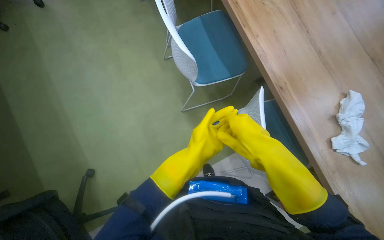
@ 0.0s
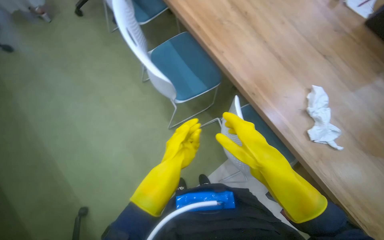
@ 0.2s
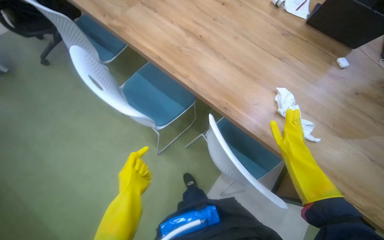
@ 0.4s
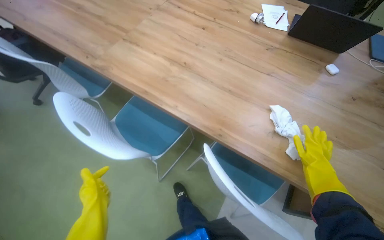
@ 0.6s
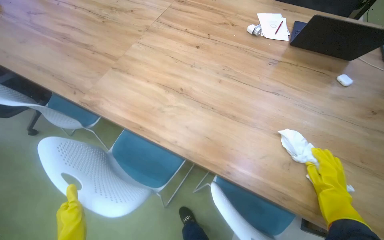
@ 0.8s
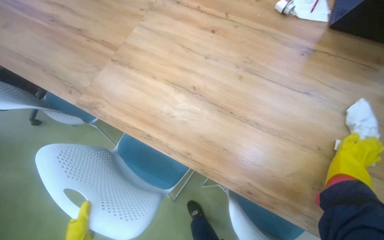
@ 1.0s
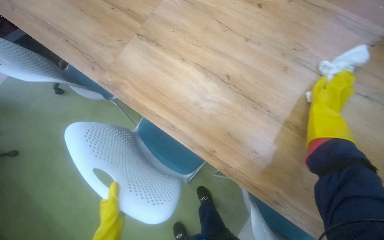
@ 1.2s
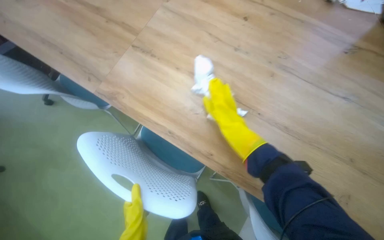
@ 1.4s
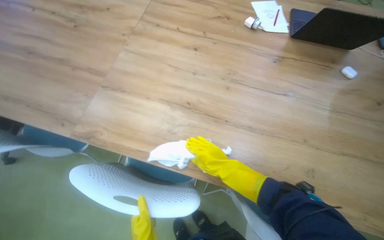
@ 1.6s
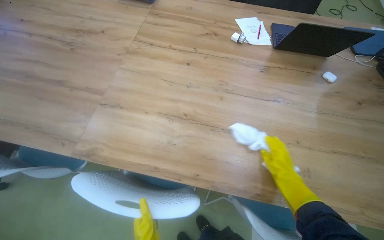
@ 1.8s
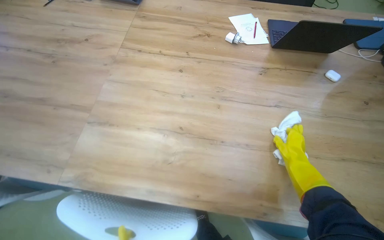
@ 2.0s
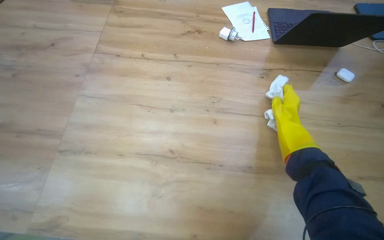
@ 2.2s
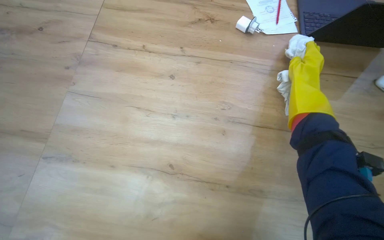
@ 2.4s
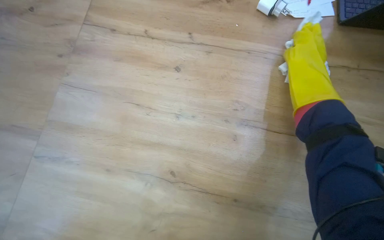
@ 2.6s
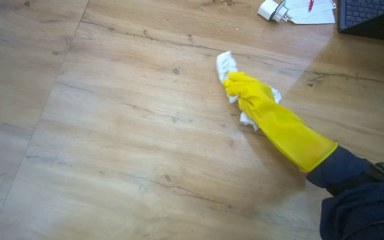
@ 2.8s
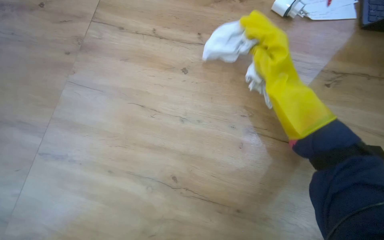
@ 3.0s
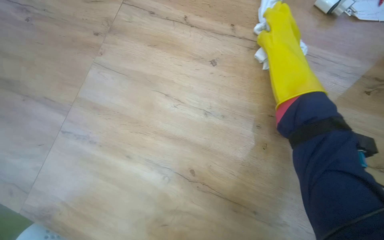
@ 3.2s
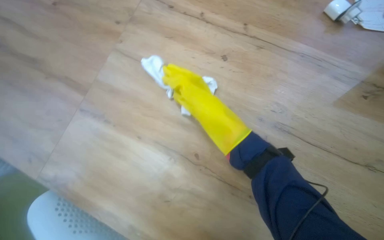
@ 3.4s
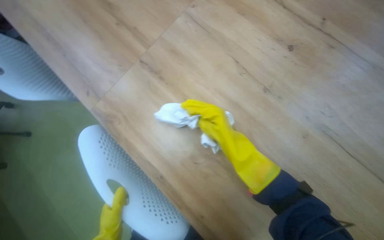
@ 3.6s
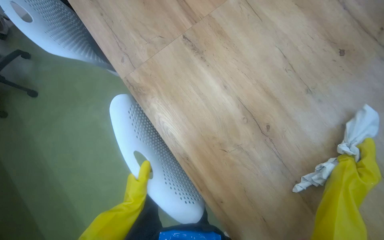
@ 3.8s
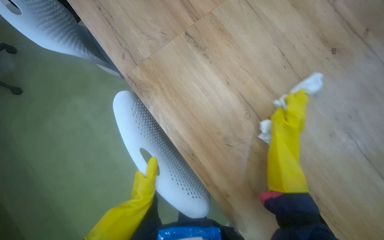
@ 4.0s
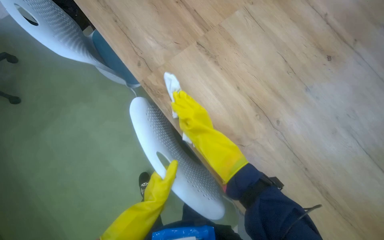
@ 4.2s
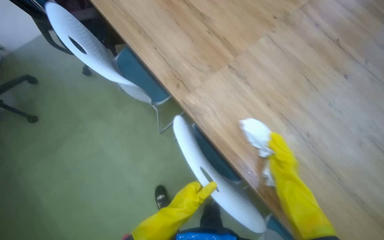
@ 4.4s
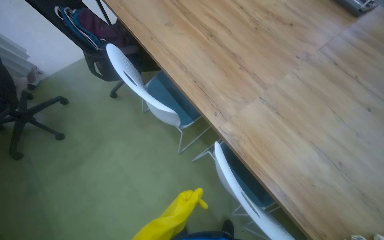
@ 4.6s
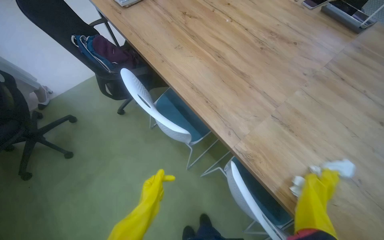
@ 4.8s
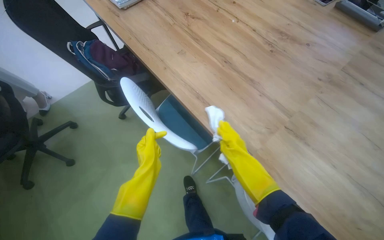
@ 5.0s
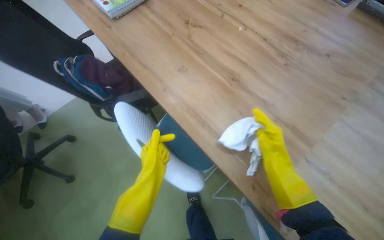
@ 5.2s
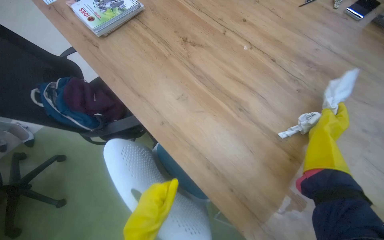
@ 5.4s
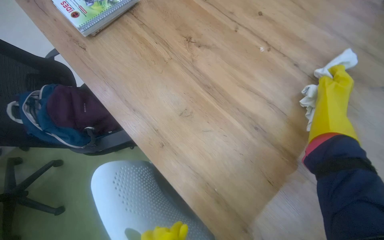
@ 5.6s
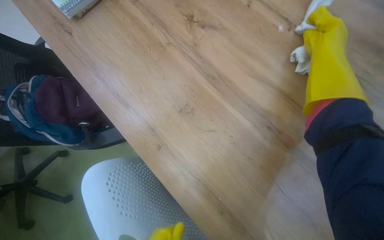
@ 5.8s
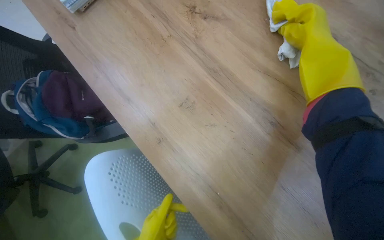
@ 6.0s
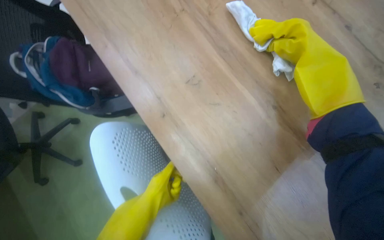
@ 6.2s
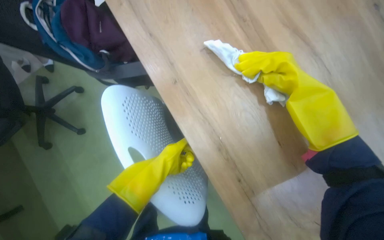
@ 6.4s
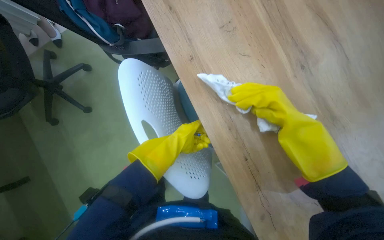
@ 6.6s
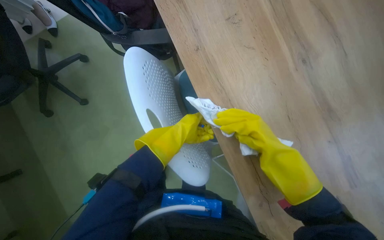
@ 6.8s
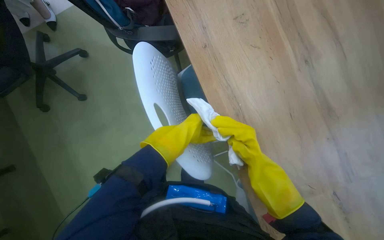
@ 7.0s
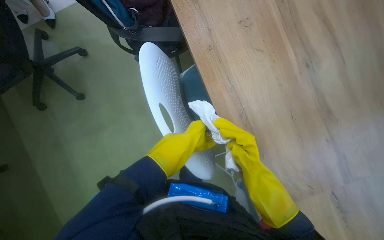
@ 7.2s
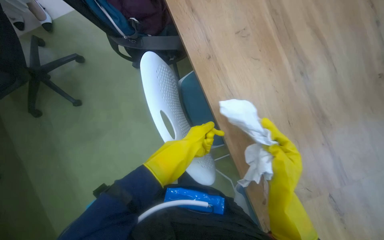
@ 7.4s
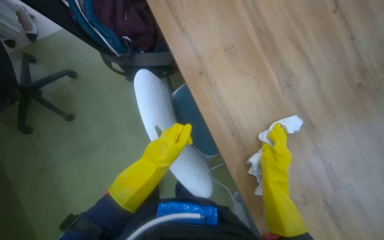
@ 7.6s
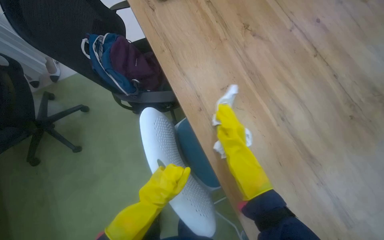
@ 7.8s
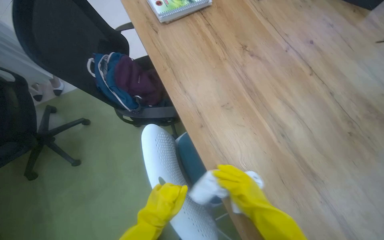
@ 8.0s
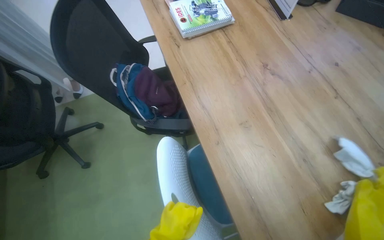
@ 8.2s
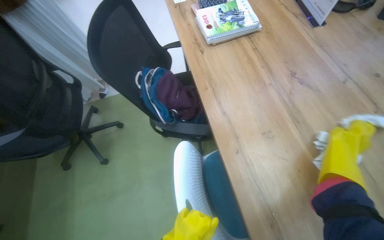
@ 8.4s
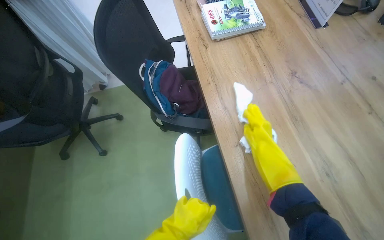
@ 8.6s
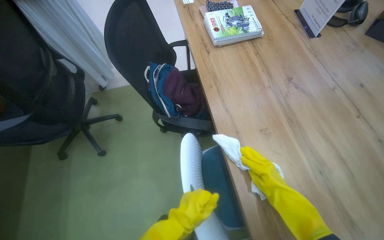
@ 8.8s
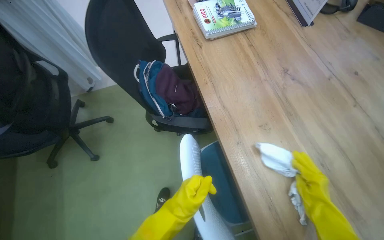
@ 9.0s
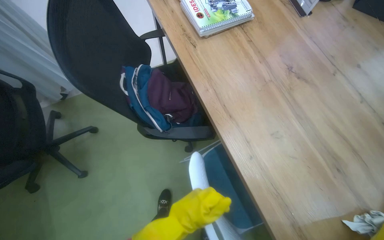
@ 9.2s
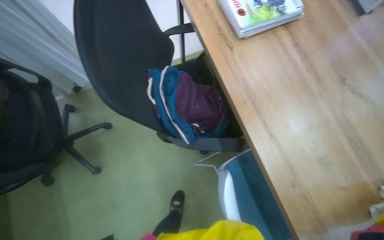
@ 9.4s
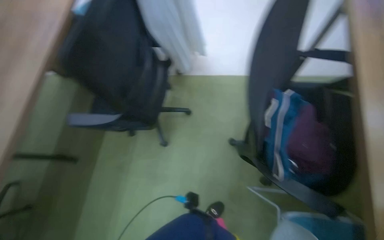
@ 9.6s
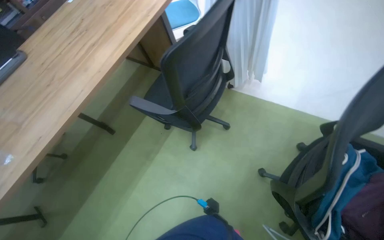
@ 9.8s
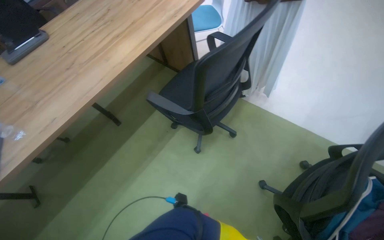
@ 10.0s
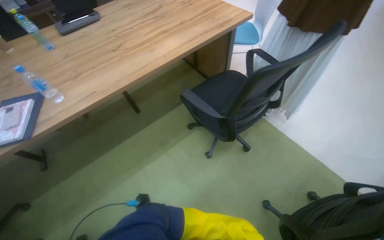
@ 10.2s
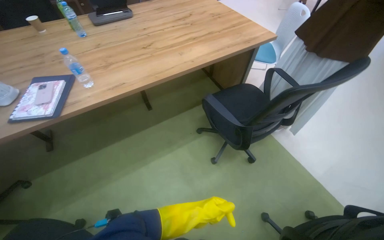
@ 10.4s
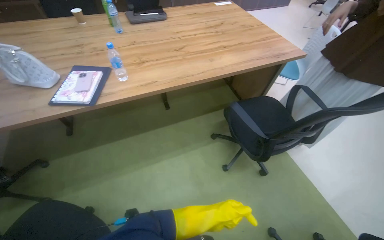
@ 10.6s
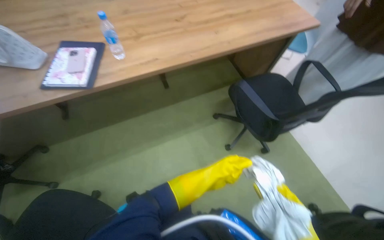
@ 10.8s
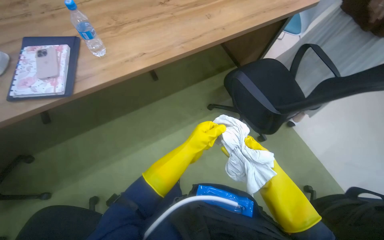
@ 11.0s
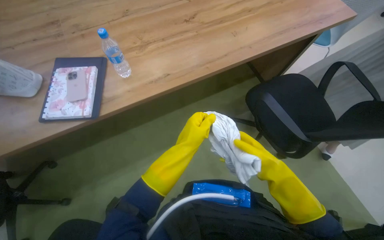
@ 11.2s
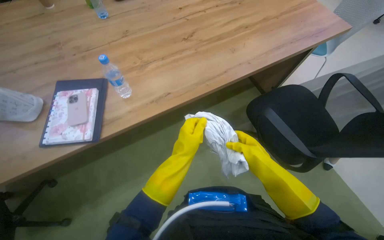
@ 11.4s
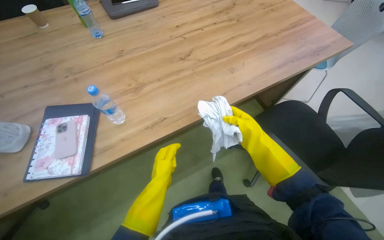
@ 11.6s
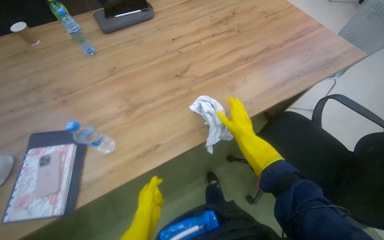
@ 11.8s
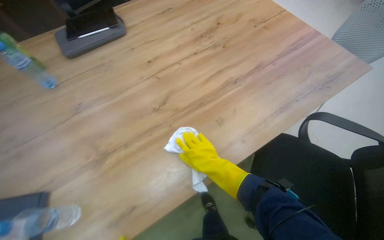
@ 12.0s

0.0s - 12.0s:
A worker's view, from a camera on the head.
Job: wiping surfaces.
The whole recording: Cleaning table surface. The worker wipes the table surface with a cloth, moving items and adjusting the cloth as needed.
0.0s - 1.6s: The camera is carried some 50 cm. The scene turns roughly 45 degrees counterclockwise in the picture.
1.6s - 3.0s: The right hand moves up the picture, about 50 cm.
3.0s - 4.4s: The head travels some 50 cm. Everything in view rotates approximately 35 degrees clockwise.
4.4s - 6.0s: The camera travels approximately 60 cm.
6.0s - 7.6s: The right hand shifts roughly 50 cm down the picture and to the left.
7.6s - 9.0s: The wearer looks roughly 20 degrees further upward.
9.0s - 10.4s: The camera travels approximately 50 cm. The scene turns some 50 degrees clockwise in the picture.
10.4s - 12.0s: The wearer moves some 80 cm.

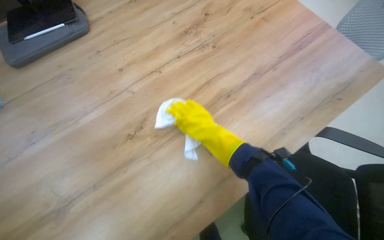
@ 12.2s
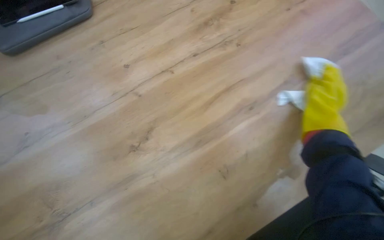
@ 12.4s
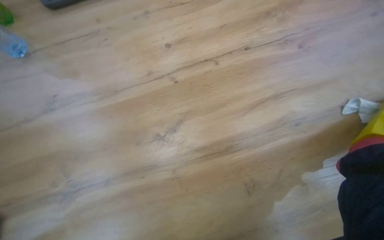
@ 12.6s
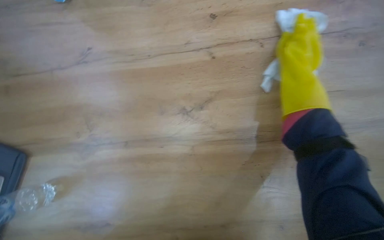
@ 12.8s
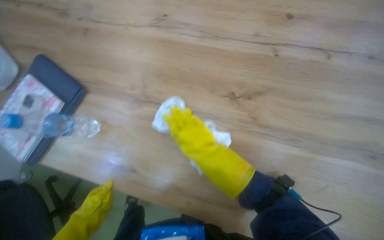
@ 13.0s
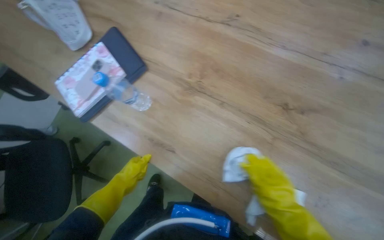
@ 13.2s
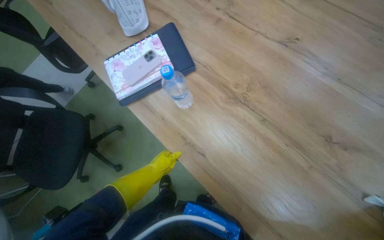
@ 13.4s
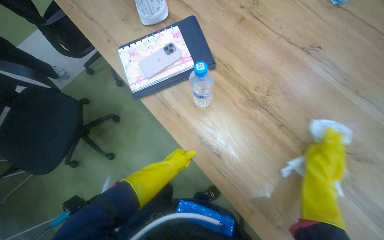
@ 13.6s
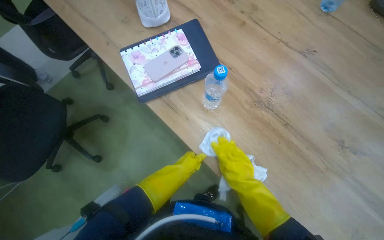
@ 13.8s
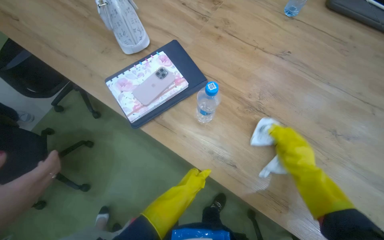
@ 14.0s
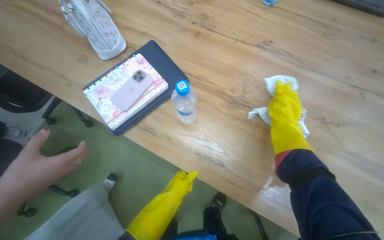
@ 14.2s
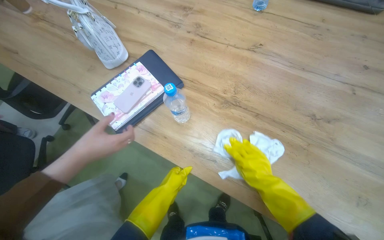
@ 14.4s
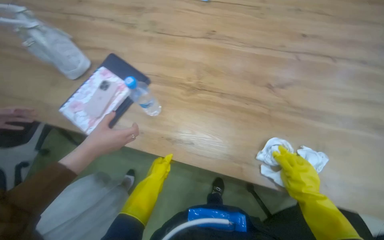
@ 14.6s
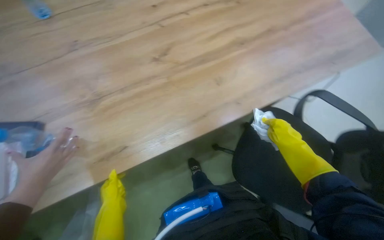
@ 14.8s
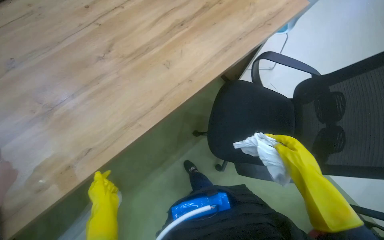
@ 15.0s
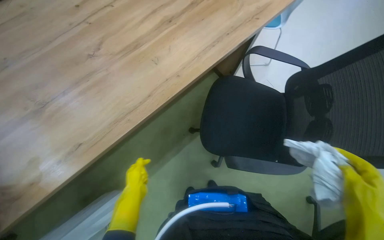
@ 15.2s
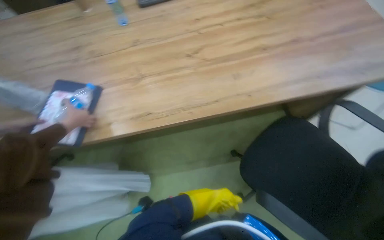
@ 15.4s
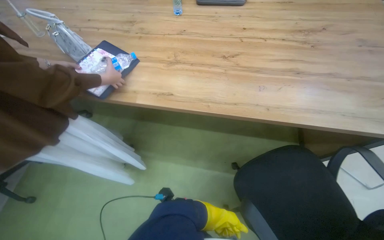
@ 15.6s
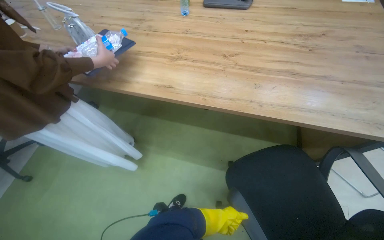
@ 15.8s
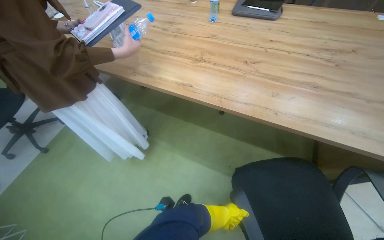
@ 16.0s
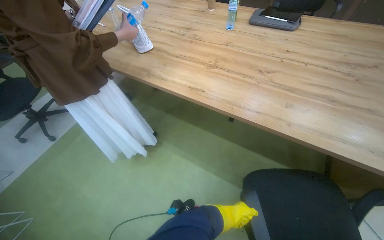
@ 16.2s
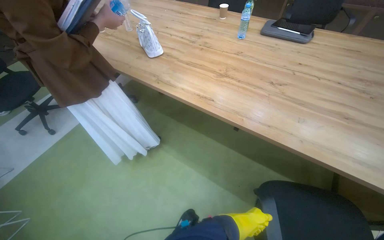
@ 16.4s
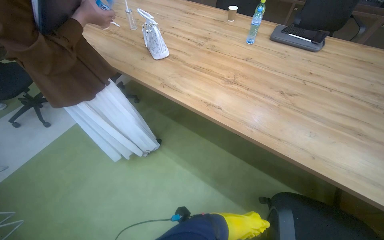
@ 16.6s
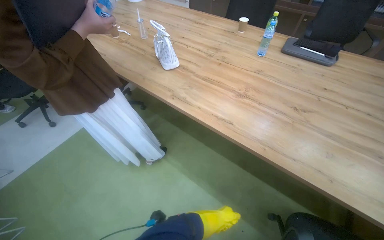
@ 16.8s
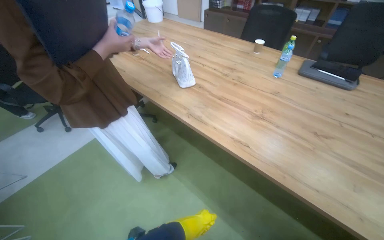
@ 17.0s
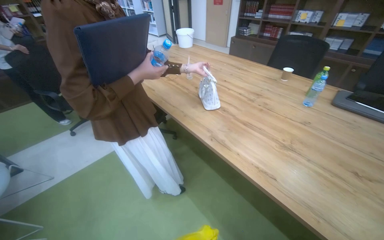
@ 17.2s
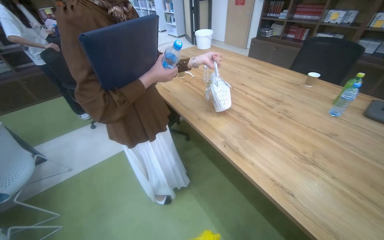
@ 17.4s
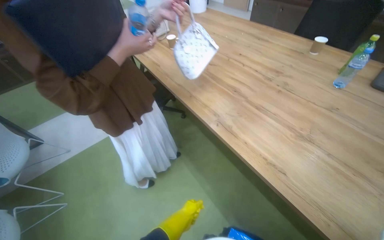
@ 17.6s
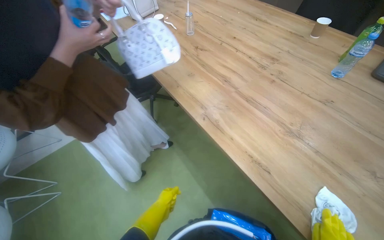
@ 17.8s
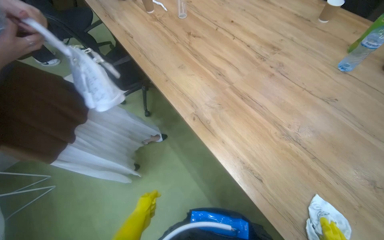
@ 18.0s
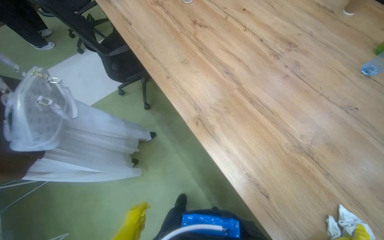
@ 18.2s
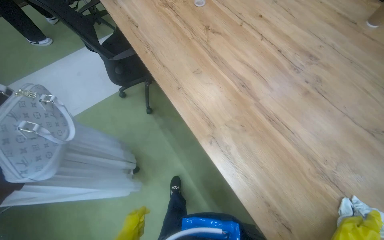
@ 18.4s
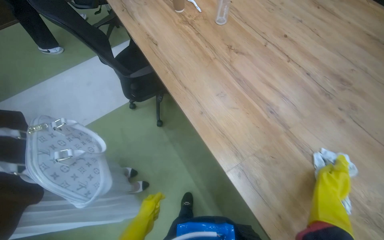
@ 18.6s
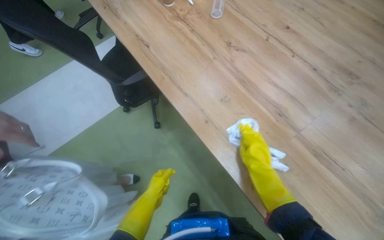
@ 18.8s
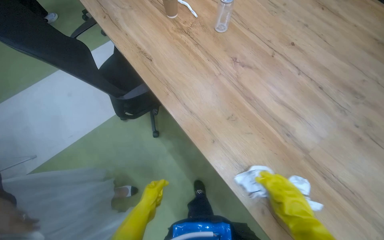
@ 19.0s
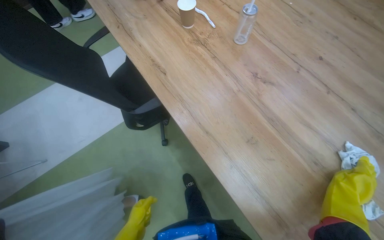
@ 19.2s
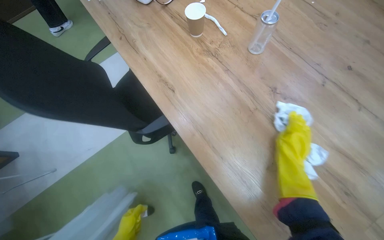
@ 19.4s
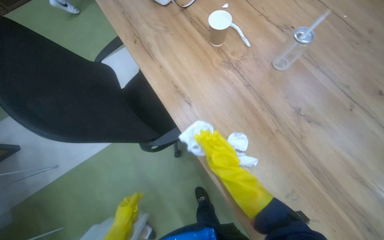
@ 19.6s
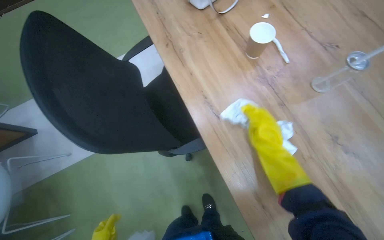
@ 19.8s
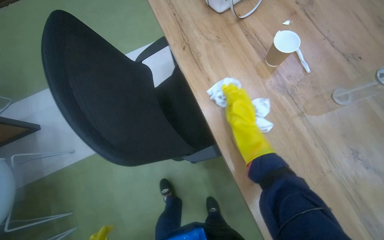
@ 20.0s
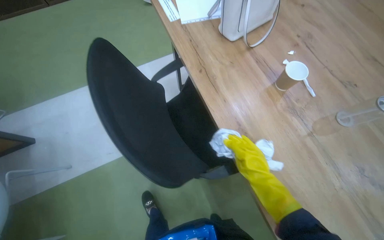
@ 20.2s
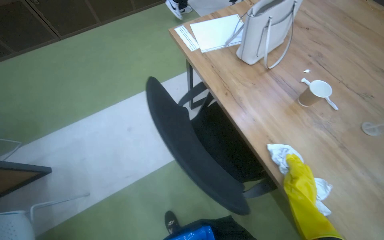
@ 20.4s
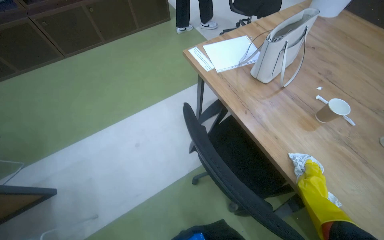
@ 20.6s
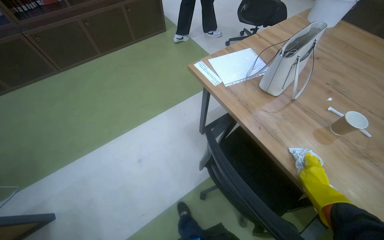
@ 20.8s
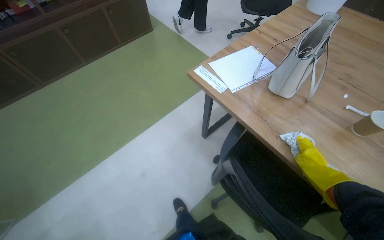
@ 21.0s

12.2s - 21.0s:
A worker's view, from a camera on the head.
Job: wiping surfaces.
The whole recording: Cleaning table surface. The worker wipes the table surface with a cloth, moving items and adjusting the cloth as needed.
12.2s - 13.6s: The head turns to the left by about 85 degrees. The view tips downward by roughly 15 degrees.
13.6s - 15.2s: The head turns to the right by about 90 degrees.
15.2s - 16.6s: The head turns to the left by about 50 degrees.
16.6s - 18.0s: The wearer's head swings some 20 degrees to the left.
18.0s - 19.6s: The camera travels some 80 cm. The view tips downward by approximately 10 degrees.
19.6s - 21.0s: The head travels some 70 cm. The camera pitches upward, by some 10 degrees.
